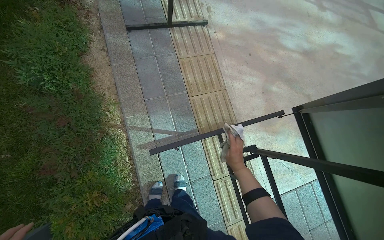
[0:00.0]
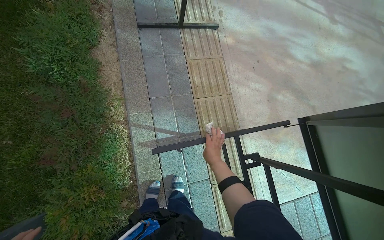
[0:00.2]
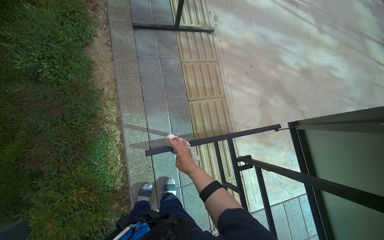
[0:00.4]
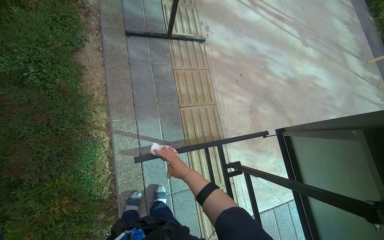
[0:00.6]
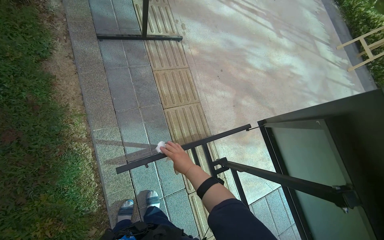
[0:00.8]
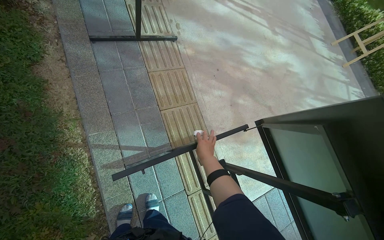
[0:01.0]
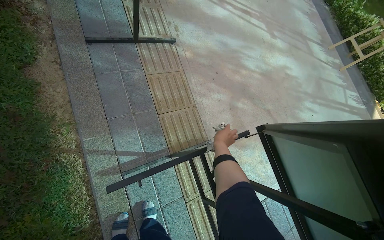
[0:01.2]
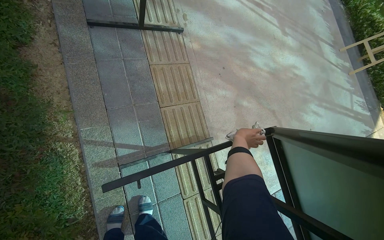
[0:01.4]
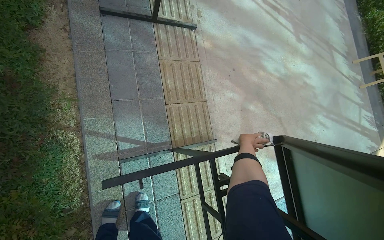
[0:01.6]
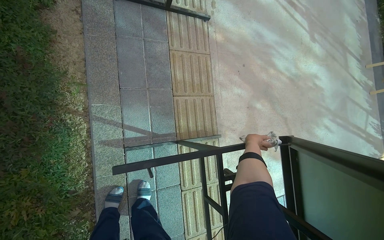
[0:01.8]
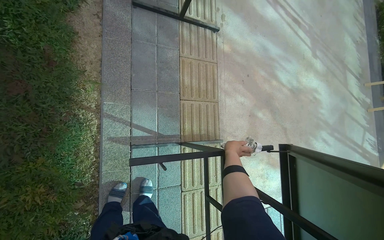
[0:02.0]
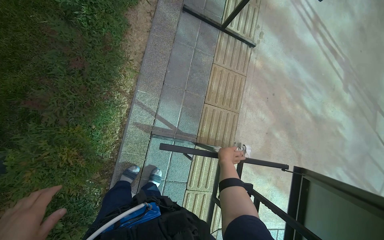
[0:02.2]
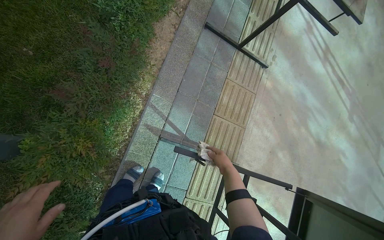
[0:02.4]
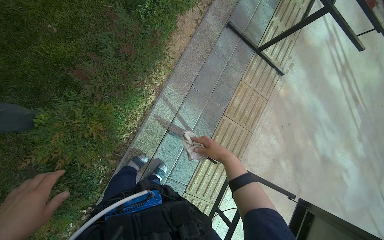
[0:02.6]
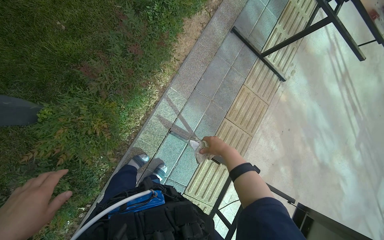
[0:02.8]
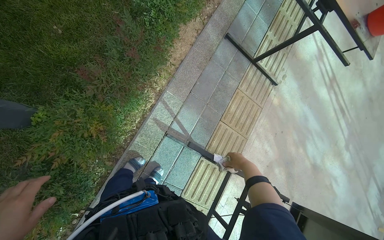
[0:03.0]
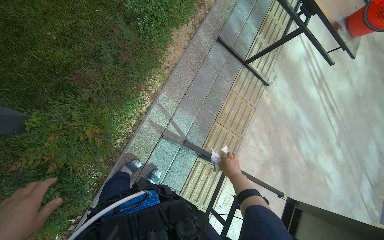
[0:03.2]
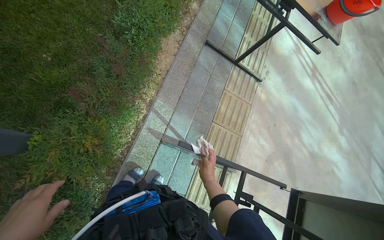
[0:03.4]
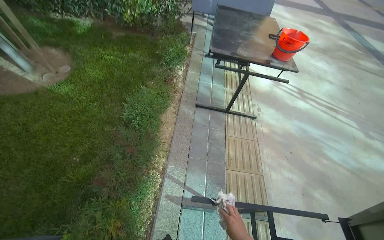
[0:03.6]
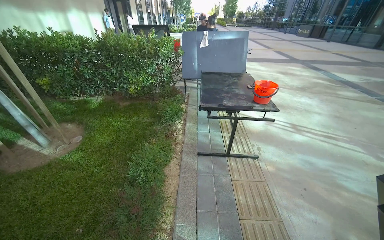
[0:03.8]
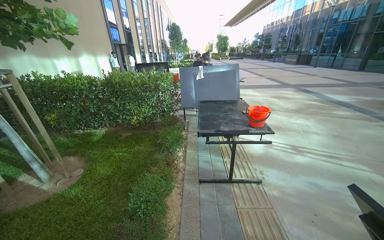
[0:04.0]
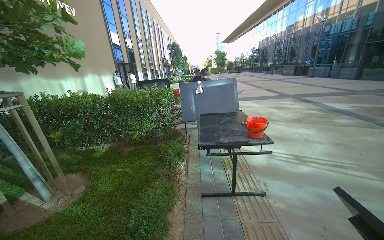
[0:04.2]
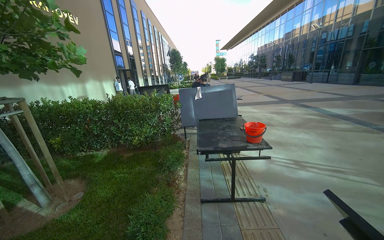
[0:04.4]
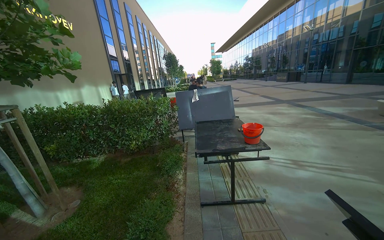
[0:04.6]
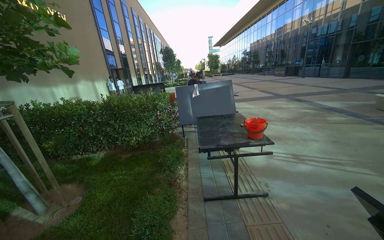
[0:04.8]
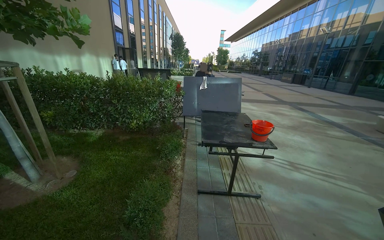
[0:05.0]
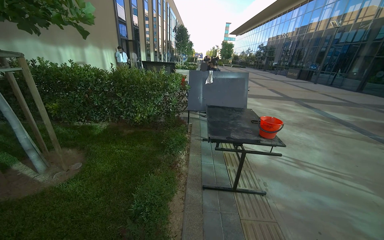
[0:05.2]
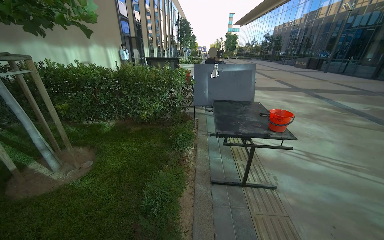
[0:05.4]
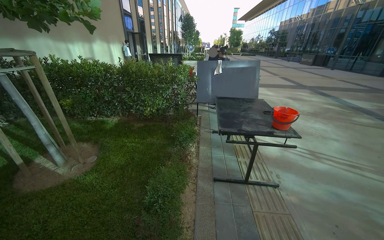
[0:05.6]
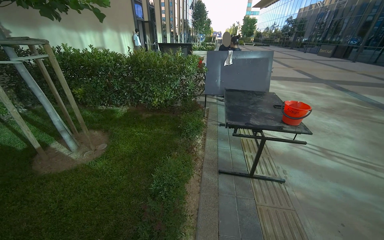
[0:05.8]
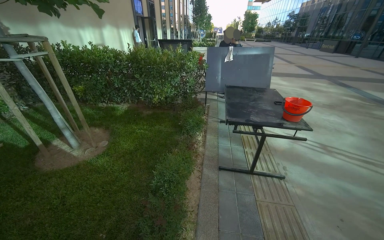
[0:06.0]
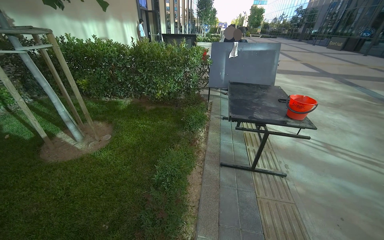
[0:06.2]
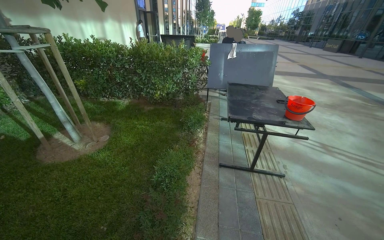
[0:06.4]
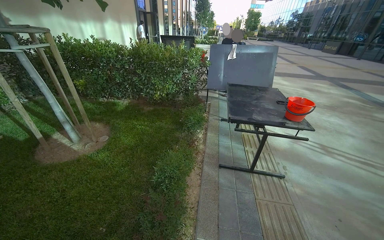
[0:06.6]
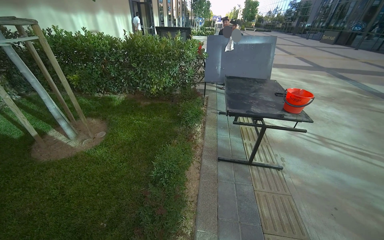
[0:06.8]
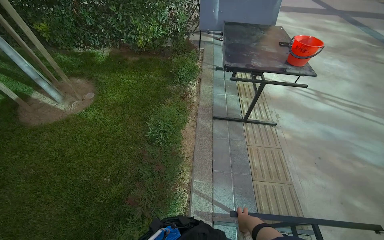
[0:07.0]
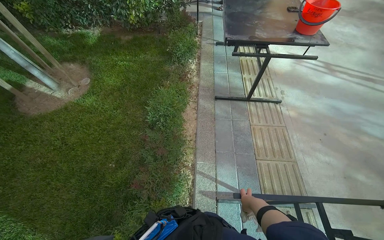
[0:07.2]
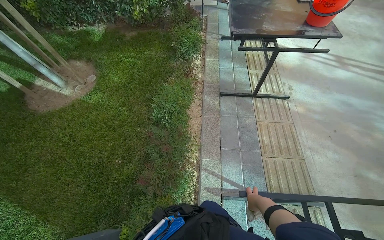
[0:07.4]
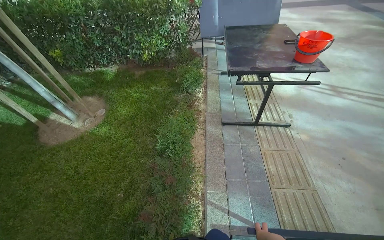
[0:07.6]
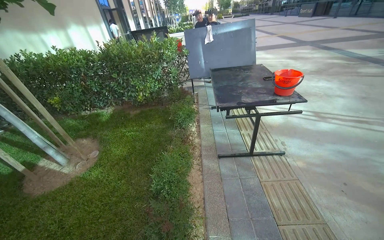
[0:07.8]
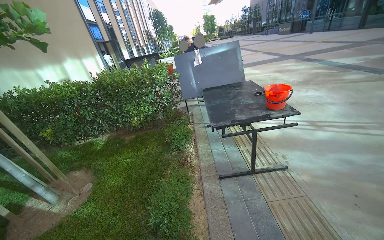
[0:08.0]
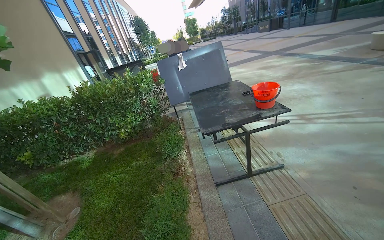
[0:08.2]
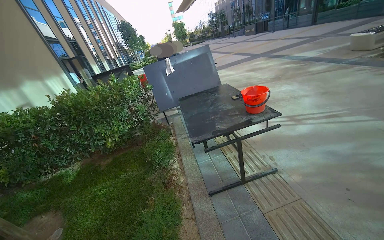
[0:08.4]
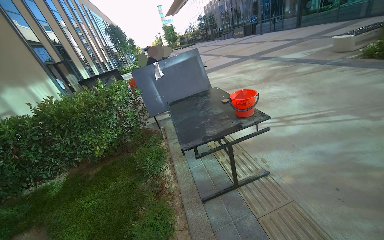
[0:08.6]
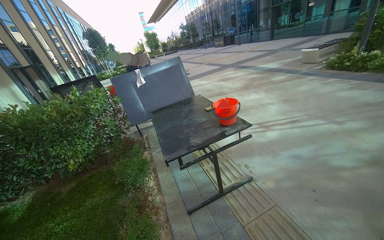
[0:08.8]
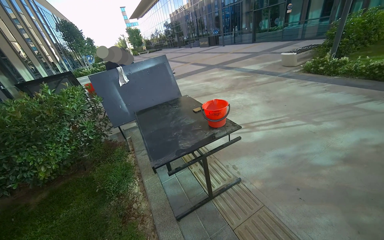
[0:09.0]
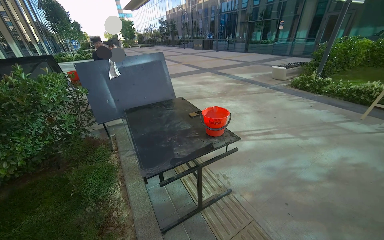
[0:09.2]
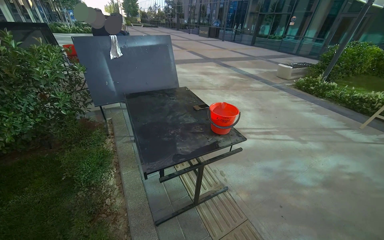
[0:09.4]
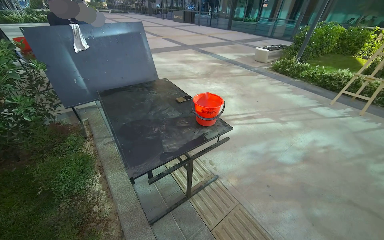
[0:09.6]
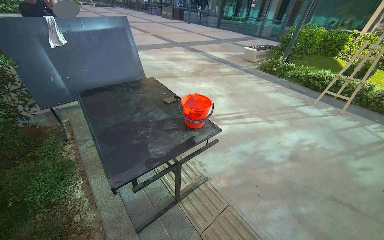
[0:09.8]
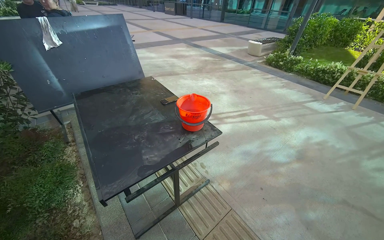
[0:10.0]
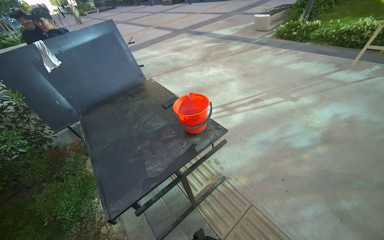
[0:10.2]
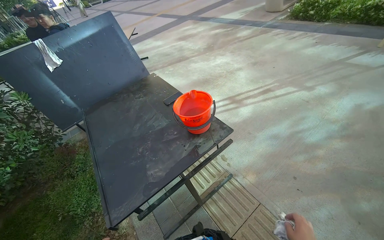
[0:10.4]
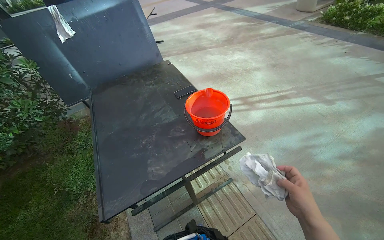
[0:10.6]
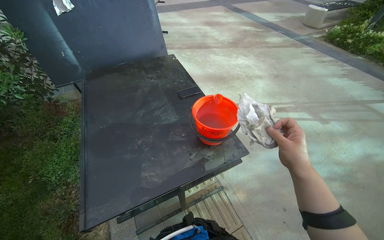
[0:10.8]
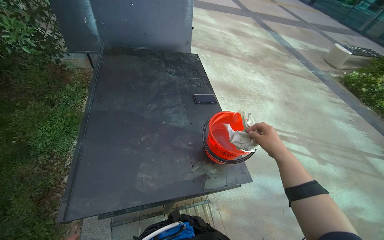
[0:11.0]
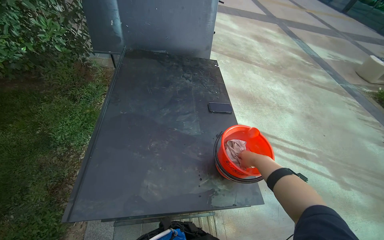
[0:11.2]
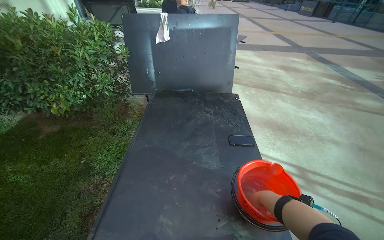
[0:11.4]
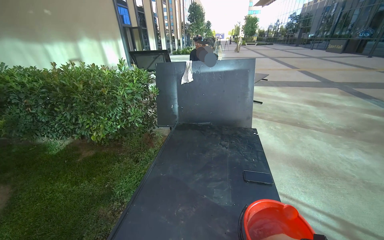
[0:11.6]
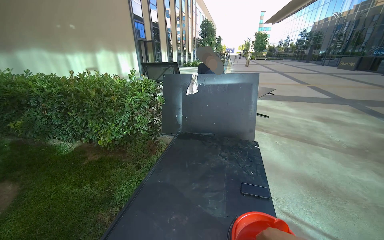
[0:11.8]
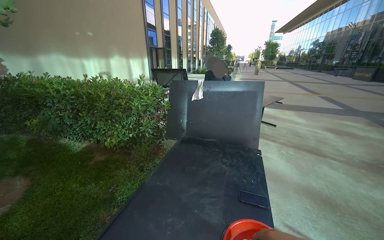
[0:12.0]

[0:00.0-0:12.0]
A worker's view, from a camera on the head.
Job: wiping surfaces.
The whole recording: Wiping table structure. The worker wipes the metal structure of a black table with a white cloth.
0:00.0 to 0:01.6: The right hand moves up the picture and farther from the camera, some 25 cm, and travels to the left and back again, roughly 15 cm each way.
0:01.6 to 0:03.0: The scene turns about 40 degrees clockwise in the picture.
0:03.0 to 0:04.4: The camera travels some 50 cm. The camera pitches upward, by roughly 65 degrees. The scene turns some 40 degrees counterclockwise in the picture.
0:04.4 to 0:06.0: The camera pitches downward, by approximately 15 degrees.
0:06.0 to 0:07.6: The wearer looks about 20 degrees further downward.
0:07.6 to 0:09.0: The wearer moves about 40 cm. The wearer's head swings roughly 30 degrees to the right. The camera pitches upward, by roughly 25 degrees.
0:09.0 to 0:10.4: The camera travels roughly 60 cm. The camera pitches downward, by some 15 degrees.
0:10.4 to 0:12.0: The head turns to the left by about 55 degrees. The view tips upward by approximately 25 degrees.

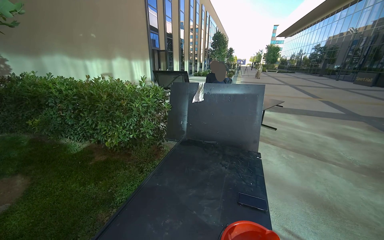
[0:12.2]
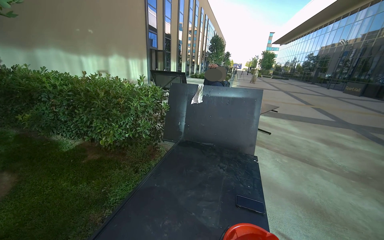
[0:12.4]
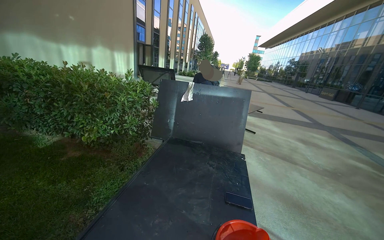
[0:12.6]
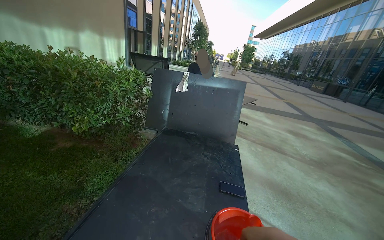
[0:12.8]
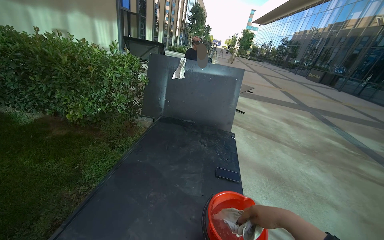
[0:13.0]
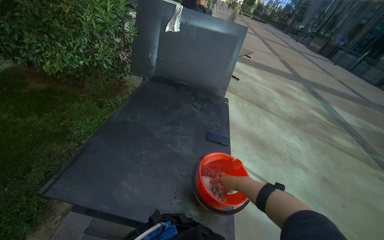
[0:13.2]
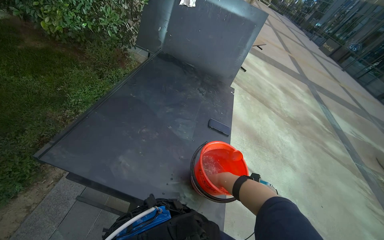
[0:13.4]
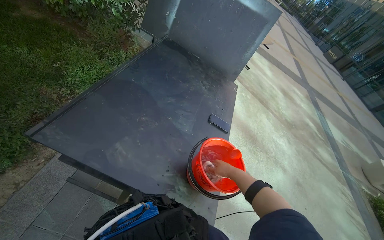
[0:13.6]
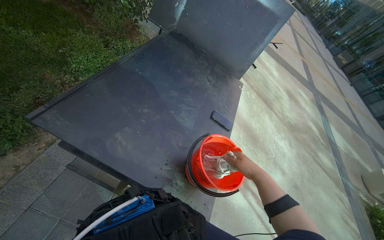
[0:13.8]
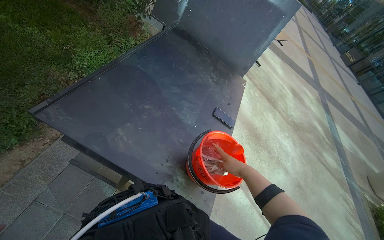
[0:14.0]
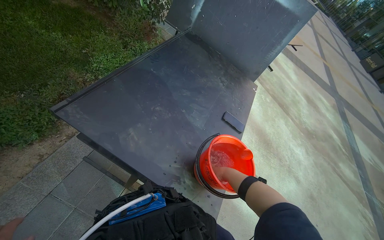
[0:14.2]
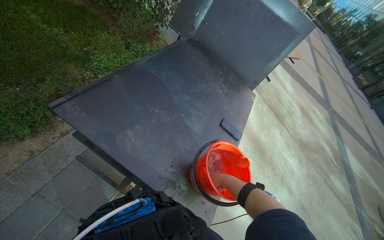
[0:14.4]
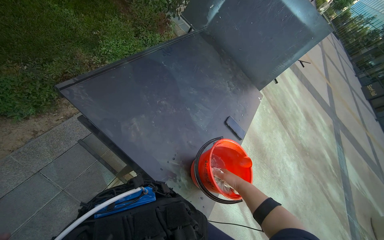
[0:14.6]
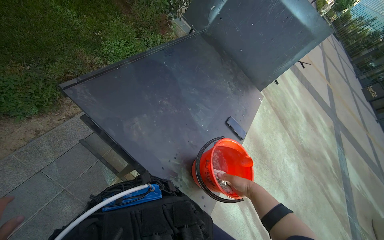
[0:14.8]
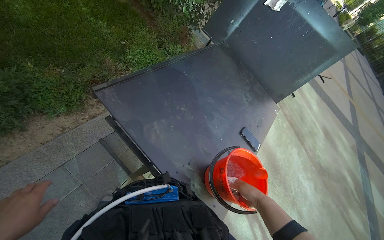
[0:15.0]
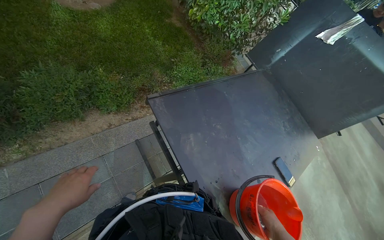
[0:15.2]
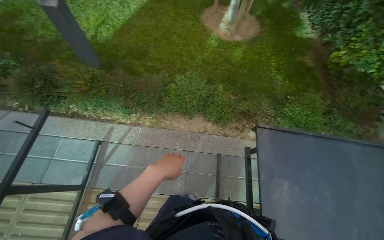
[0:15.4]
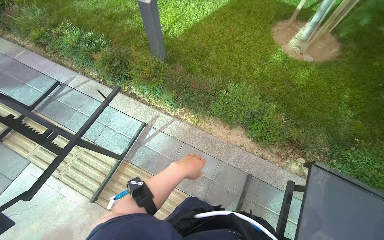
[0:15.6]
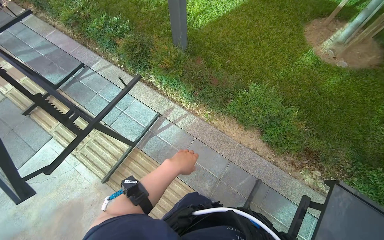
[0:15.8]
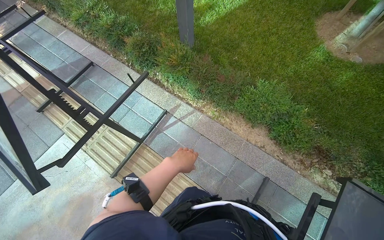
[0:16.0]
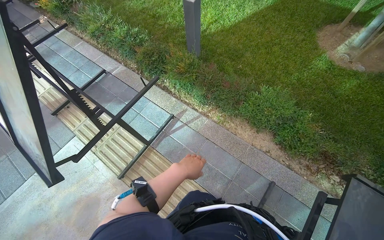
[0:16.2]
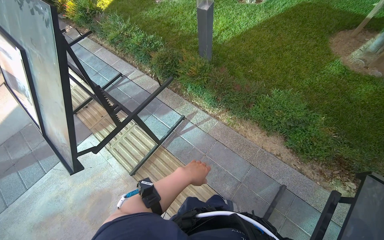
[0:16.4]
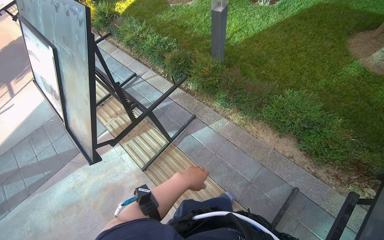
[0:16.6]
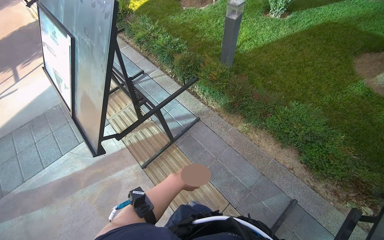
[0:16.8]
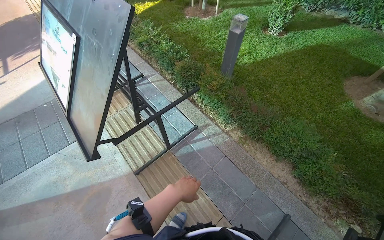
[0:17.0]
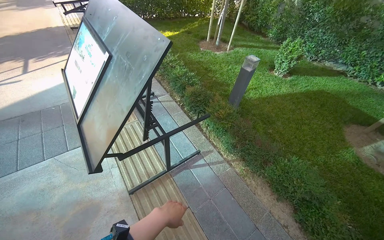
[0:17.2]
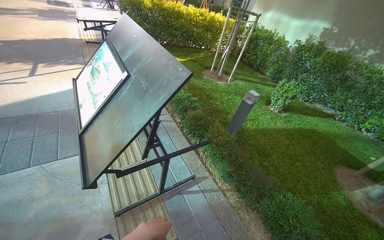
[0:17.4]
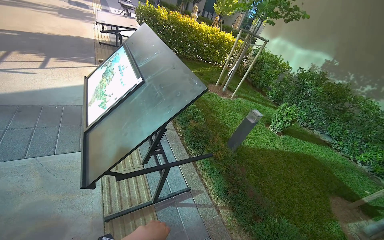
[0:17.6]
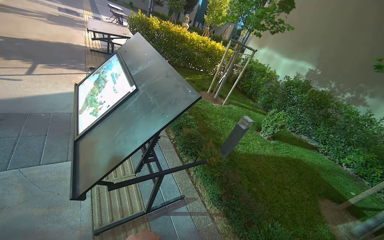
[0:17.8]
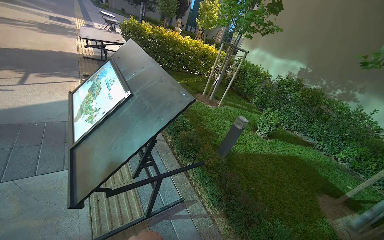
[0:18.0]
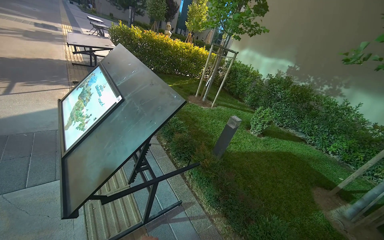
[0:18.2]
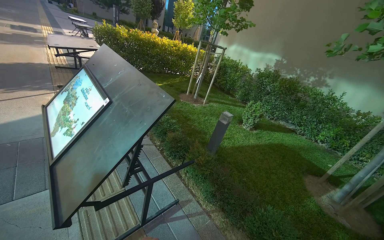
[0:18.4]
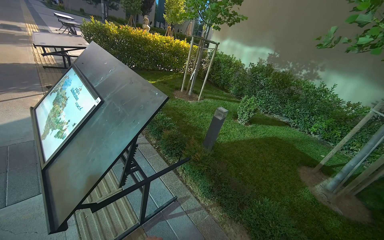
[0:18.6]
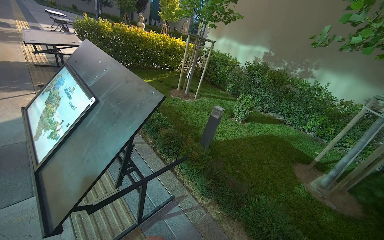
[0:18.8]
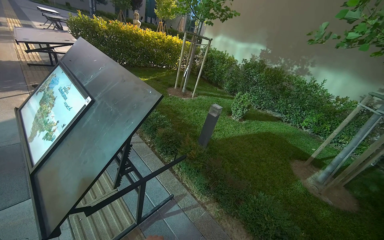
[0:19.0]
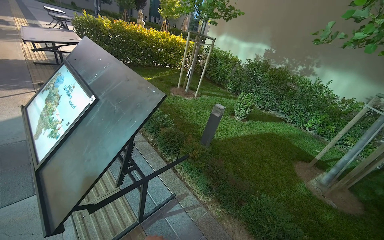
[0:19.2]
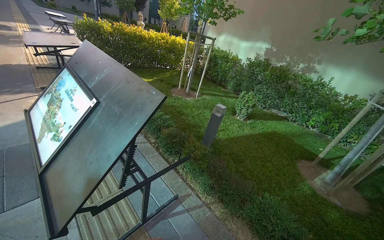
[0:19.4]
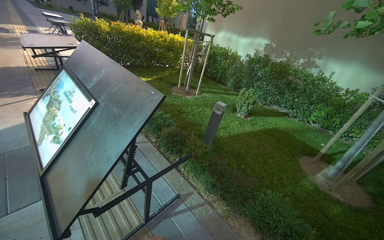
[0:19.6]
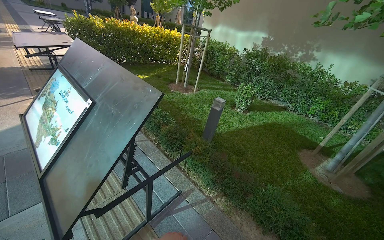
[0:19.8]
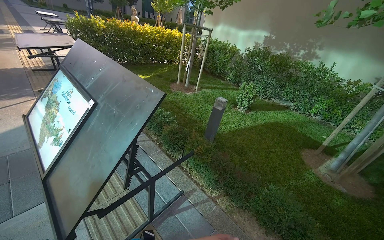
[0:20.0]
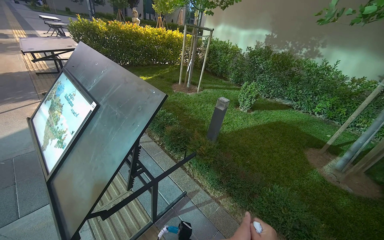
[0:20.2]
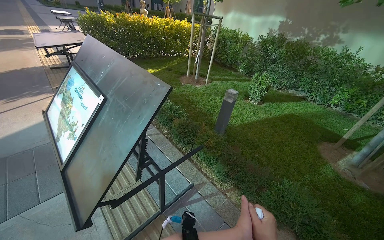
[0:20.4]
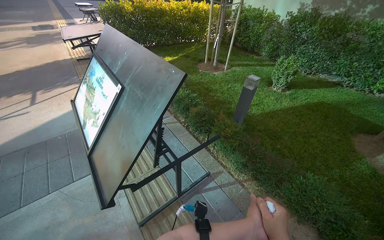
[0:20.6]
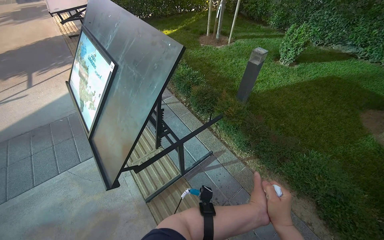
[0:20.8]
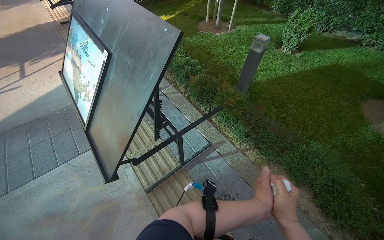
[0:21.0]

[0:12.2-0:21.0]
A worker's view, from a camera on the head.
Job: wiping surfaces.
The whole recording: Wiping table structure. The worker wipes the metal structure of a black table with a white cloth.
0:12.2 to 0:13.6: The view pans to the right by some 20 degrees. The view tips downward by approximately 30 degrees.
0:13.6 to 0:15.2: The wearer's head swings about 35 degrees to the left.
0:15.2 to 0:16.6: The head rotates about 80 degrees to the left. The view tilts about 15 degrees upward.
0:16.6 to 0:18.0: The wearer looks roughly 30 degrees further upward. The scene turns about 30 degrees clockwise in the picture.
0:19.6 to 0:21.0: The view tilts about 20 degrees downward.
